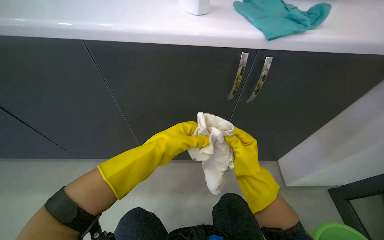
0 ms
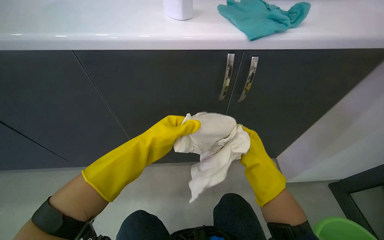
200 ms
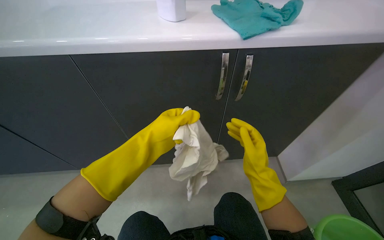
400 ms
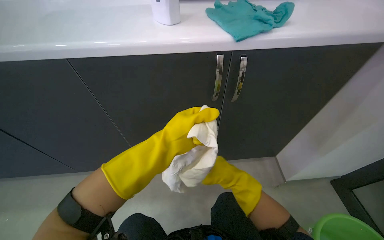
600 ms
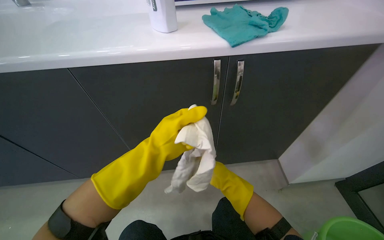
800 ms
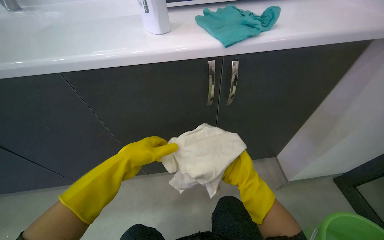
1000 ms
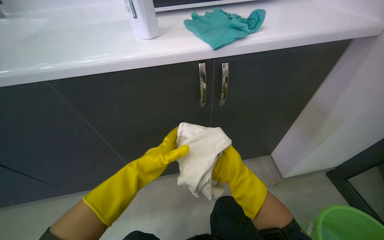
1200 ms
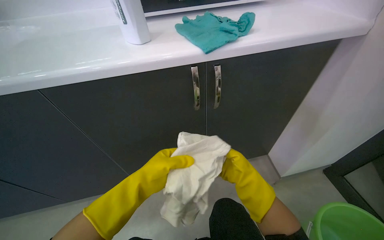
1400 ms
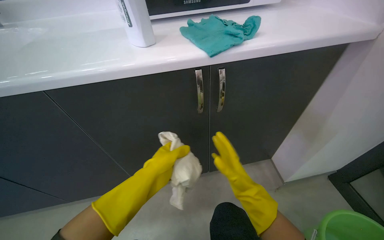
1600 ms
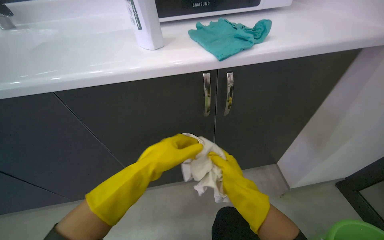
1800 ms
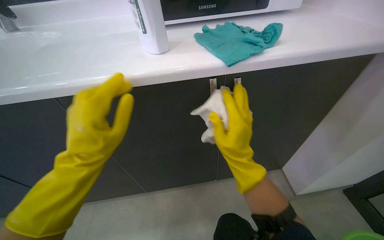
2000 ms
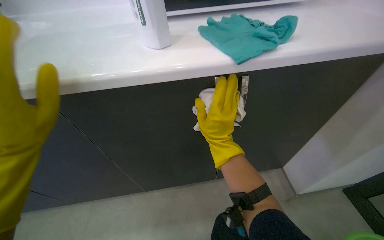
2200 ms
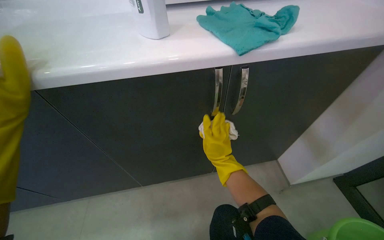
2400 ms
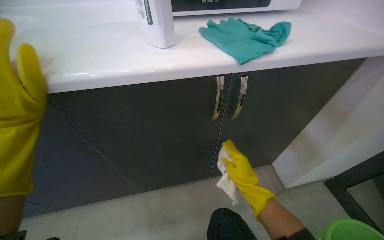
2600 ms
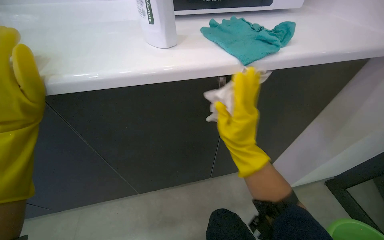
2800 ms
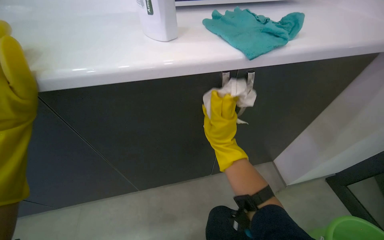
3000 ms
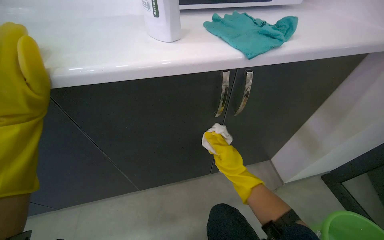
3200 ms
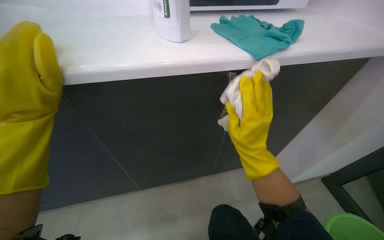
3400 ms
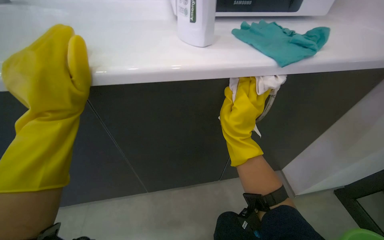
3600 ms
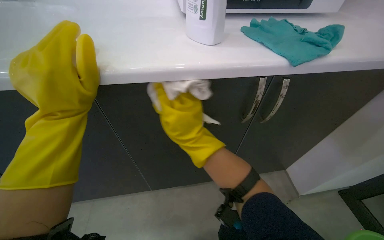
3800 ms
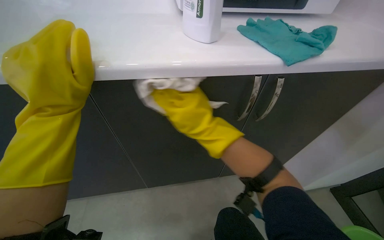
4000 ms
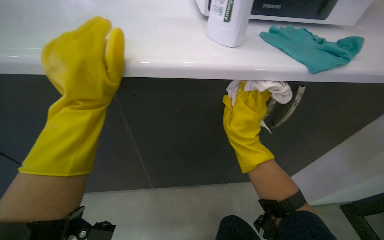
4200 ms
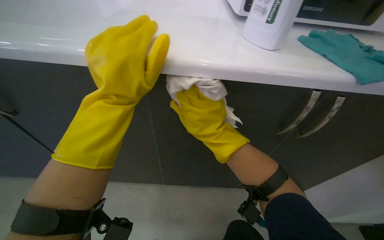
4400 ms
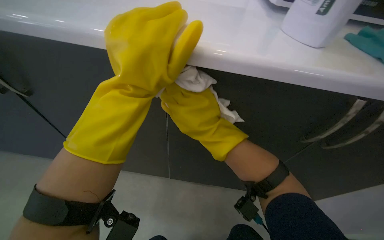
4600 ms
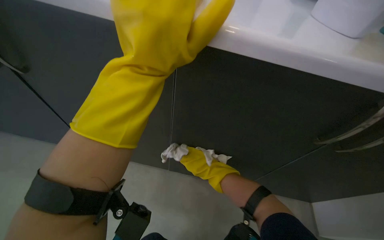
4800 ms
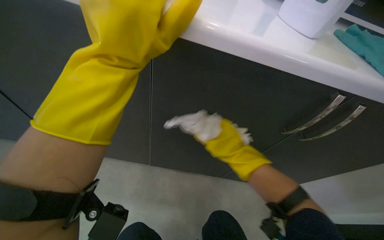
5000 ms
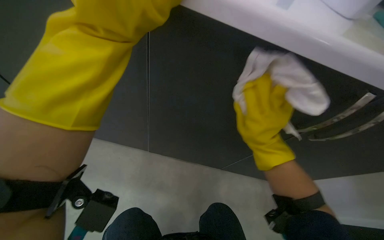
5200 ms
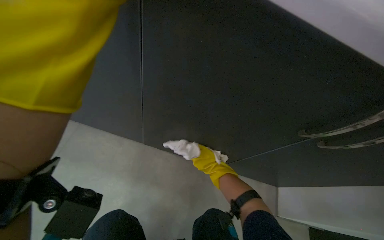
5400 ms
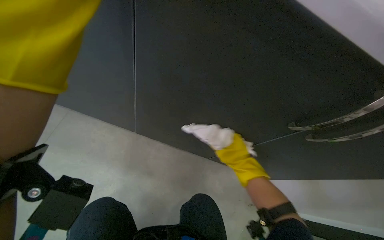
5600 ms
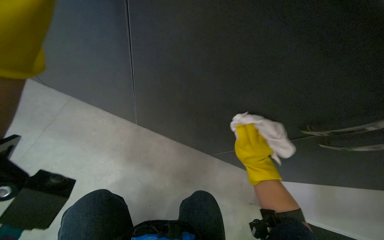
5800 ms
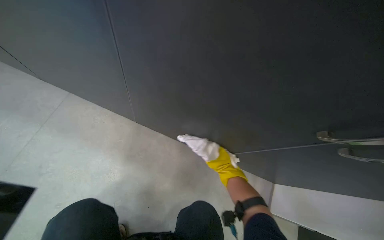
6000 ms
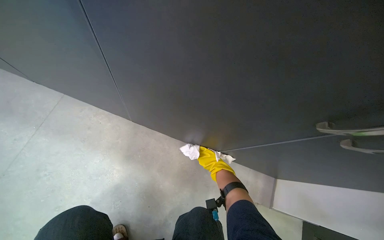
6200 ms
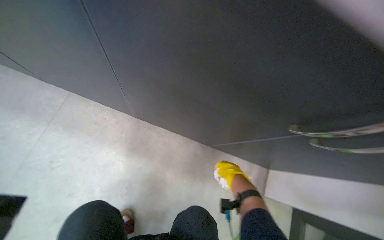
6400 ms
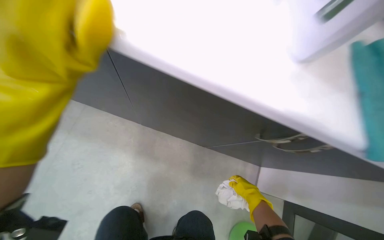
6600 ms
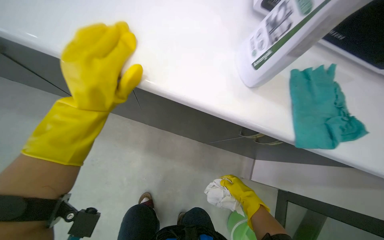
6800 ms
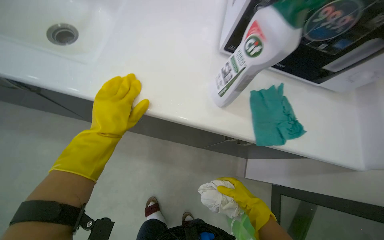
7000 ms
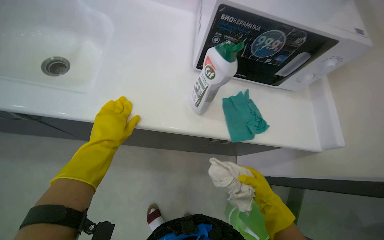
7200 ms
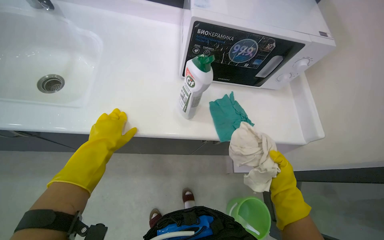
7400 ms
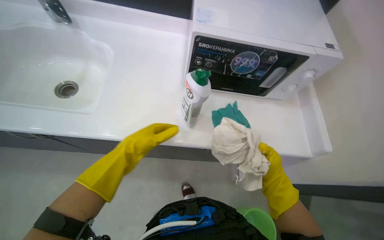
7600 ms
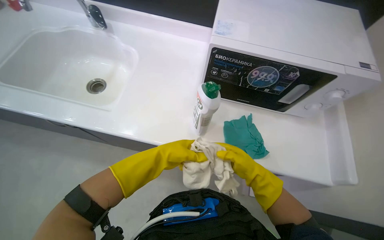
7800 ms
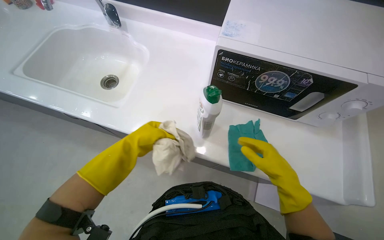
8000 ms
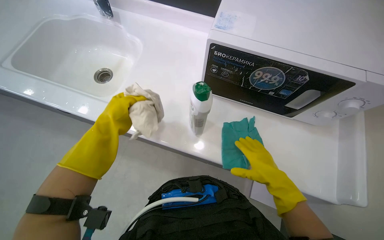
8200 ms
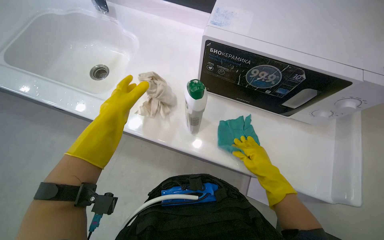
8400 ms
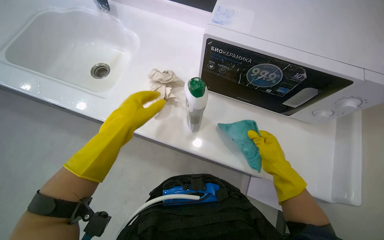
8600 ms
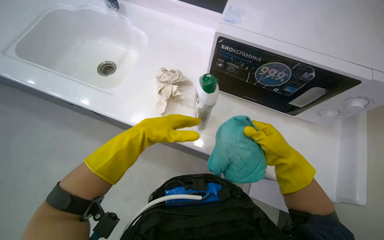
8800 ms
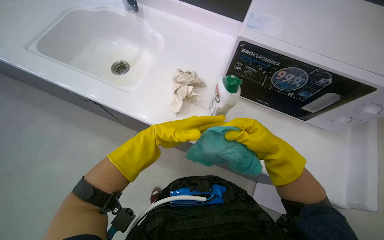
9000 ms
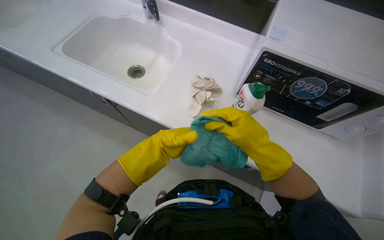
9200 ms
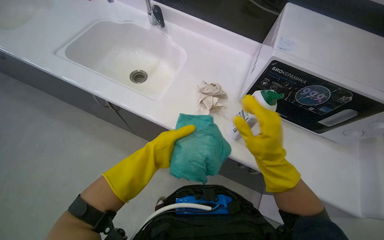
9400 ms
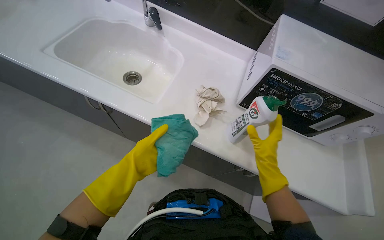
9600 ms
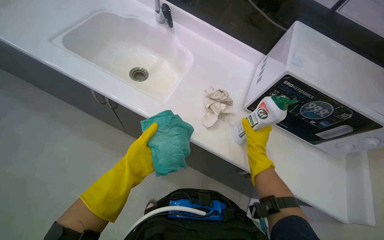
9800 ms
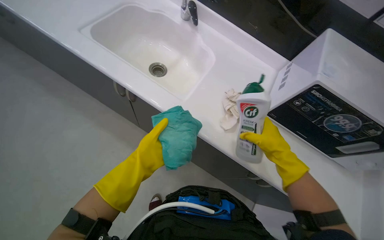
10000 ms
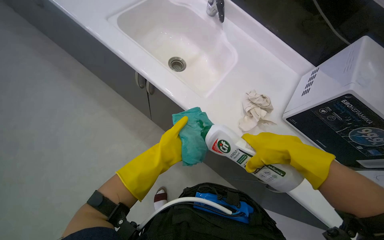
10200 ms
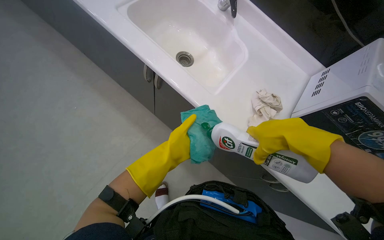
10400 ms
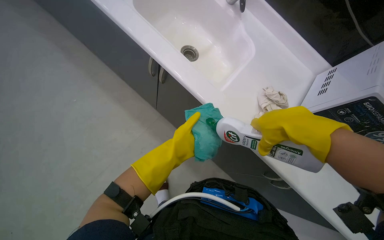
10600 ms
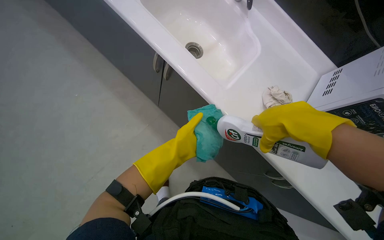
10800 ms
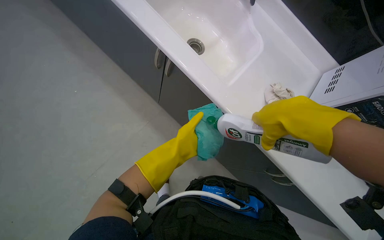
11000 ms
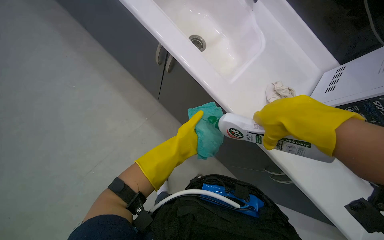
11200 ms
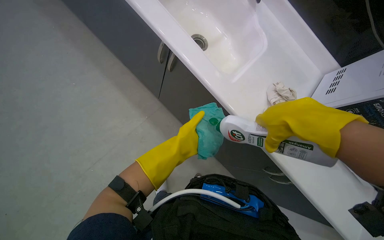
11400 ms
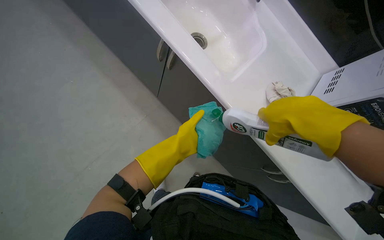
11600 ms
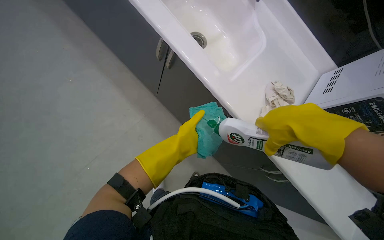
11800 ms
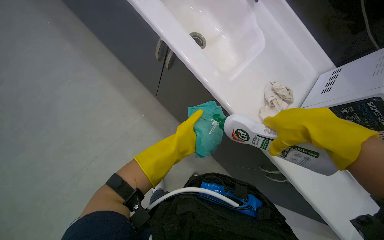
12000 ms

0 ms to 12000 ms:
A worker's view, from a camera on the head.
Job: cleaning kitchen.
The whole recording: Cleaning kitchen cabinets. The worker cleans the kitchen cabinets, including the exterior, interior, and items inside, using a cleaning cloth.
0 ms to 1600 ms: The right hand travels farther from the camera and back again, roughly 15 cm each way.
1600 ms to 3000 ms: The right hand goes up and down the picture, roughly 15 cm each way, reversing 2 times.
3000 ms to 4400 ms: The right hand moves left and right over roughly 20 cm, changing direction 2 times.
4400 ms to 6000 ms: The view tips downward by roughly 15 degrees. The right hand goes nearer and farther, roughly 30 cm each way, reversing 4 times.
6000 ms to 7600 ms: The camera is carried approximately 60 cm.
7600 ms to 9000 ms: The wearer looks approximately 20 degrees further to the left. The left hand goes left and right, some 10 cm each way, reversing 2 times. Meanwhile the right hand shifts about 20 cm up the picture and to the left.
9000 ms to 10400 ms: The right hand travels nearer to the camera by approximately 15 cm.
10400 ms to 12000 ms: The hands stay close to where they were, moving slightly.

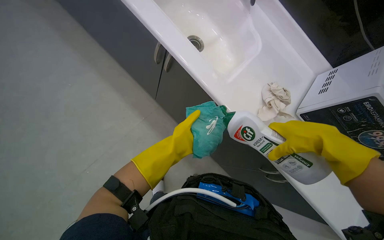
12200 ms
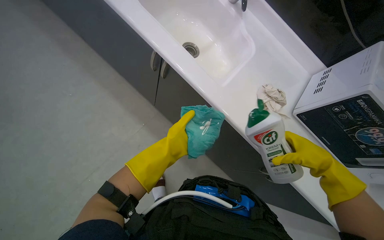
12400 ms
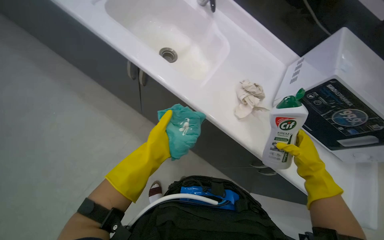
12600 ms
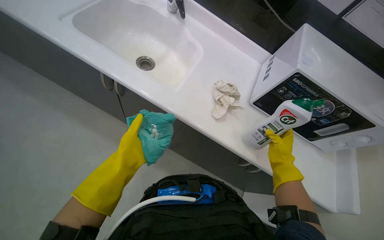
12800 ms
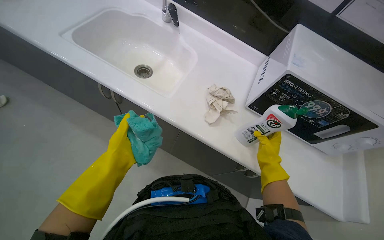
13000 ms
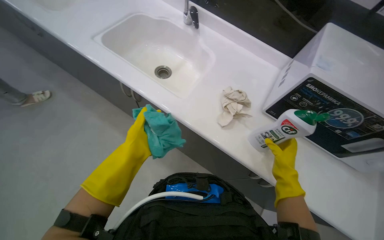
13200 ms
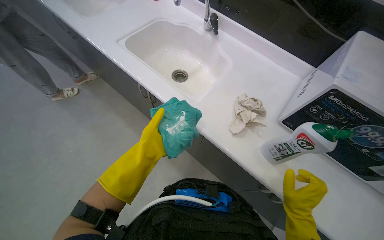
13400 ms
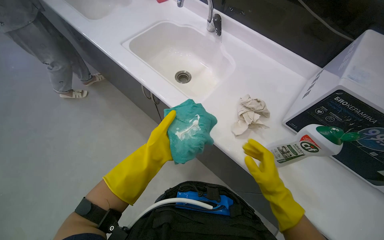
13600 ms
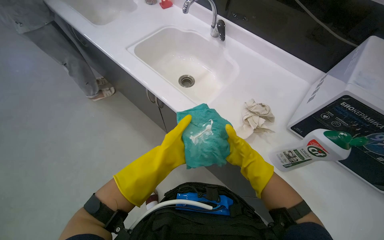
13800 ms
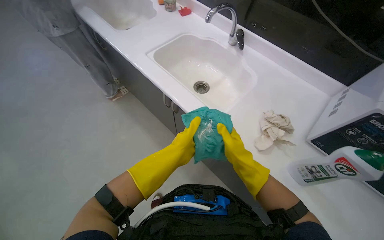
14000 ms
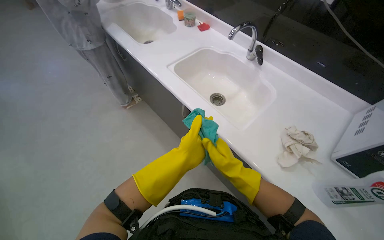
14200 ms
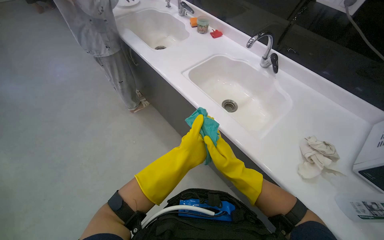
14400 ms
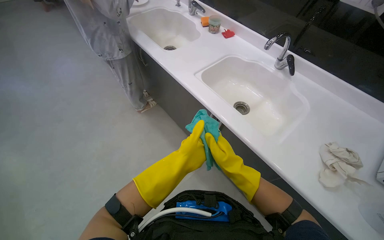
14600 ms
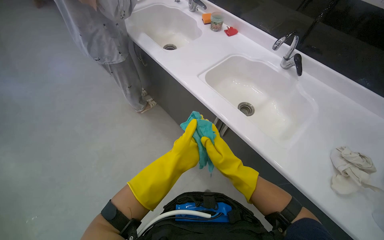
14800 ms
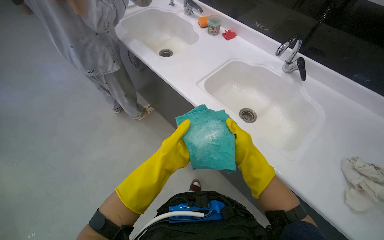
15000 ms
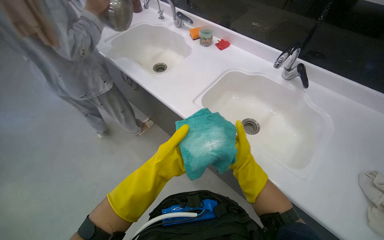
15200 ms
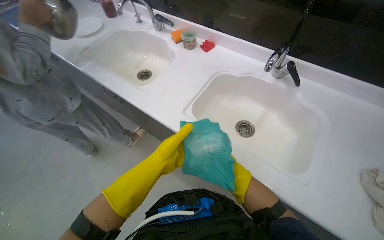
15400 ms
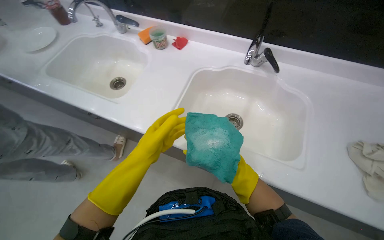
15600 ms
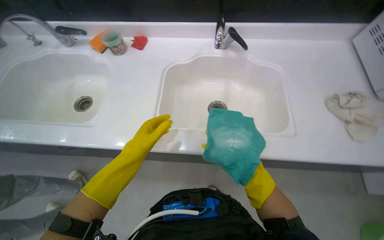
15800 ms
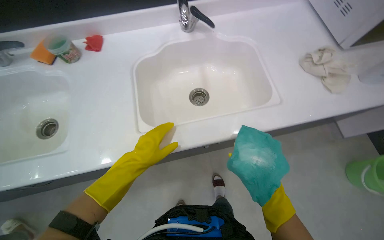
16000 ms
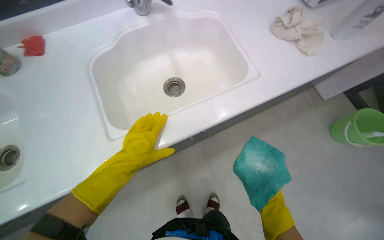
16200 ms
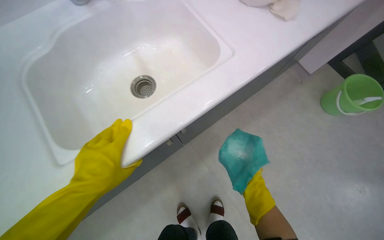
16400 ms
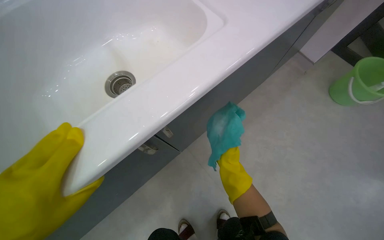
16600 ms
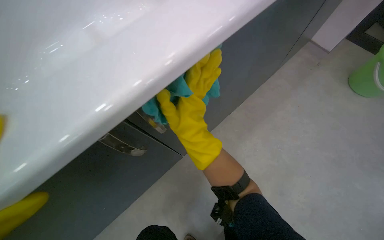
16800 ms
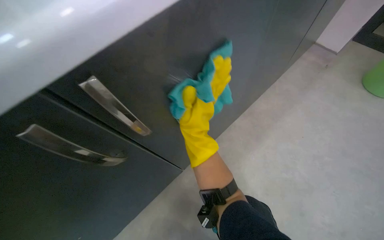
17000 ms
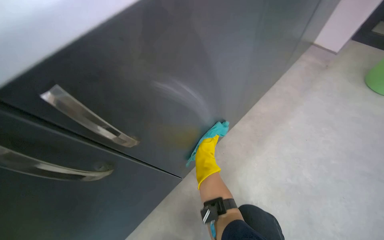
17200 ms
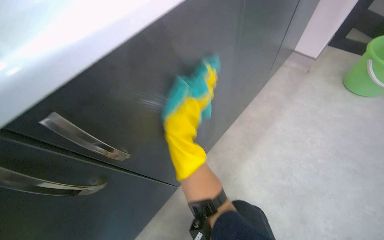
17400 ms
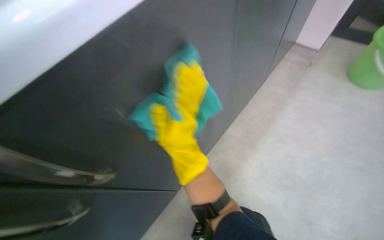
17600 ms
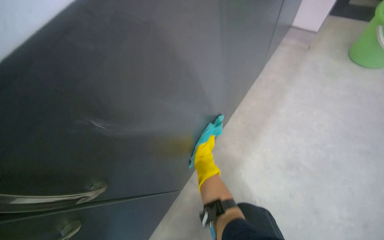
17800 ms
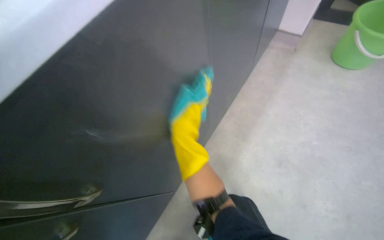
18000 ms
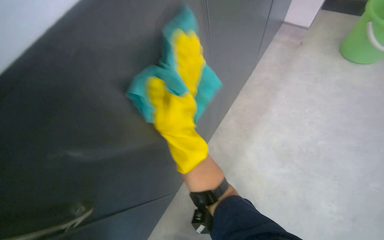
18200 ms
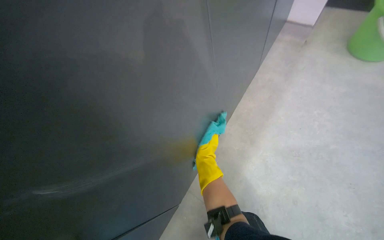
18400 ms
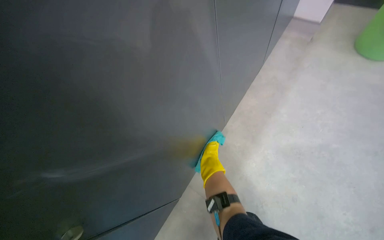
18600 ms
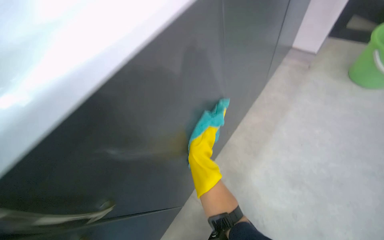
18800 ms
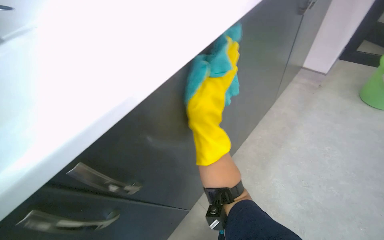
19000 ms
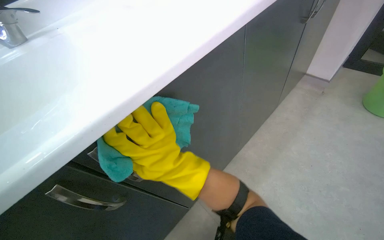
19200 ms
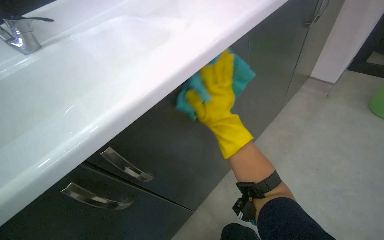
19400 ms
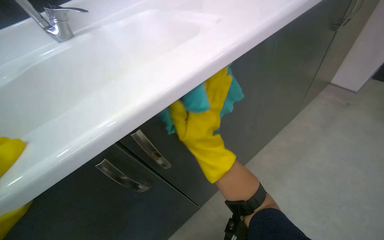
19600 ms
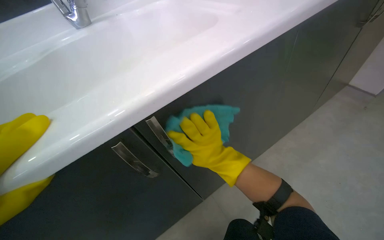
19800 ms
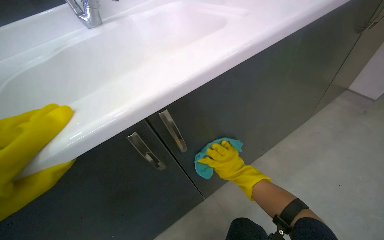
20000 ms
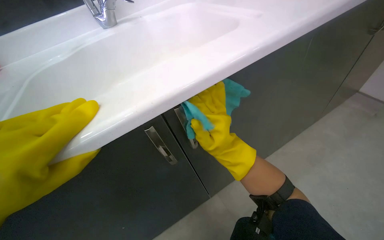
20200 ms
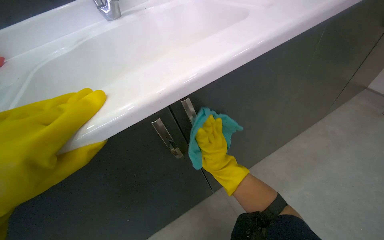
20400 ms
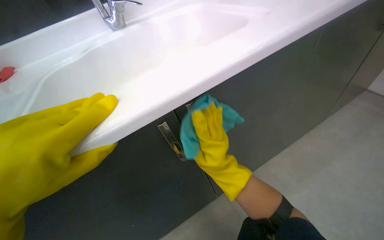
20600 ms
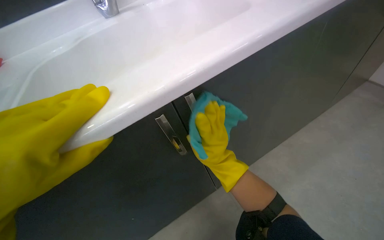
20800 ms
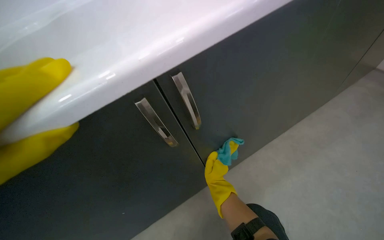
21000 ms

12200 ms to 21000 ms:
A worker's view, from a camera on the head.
Job: cleaning kitchen.
The whole recording: Cleaning kitchen cabinets. The worker cleans the kitchen cabinets, including the exterior, interior, and items inside, using a cleaning cloth.
12200 ms to 13600 ms: The right hand is displaced farther from the camera and down the picture by approximately 25 cm.
13600 ms to 15200 ms: The head travels roughly 40 cm.
15200 ms to 16600 ms: The head turns to the right by some 55 degrees.
16600 ms to 18000 ms: The right hand goes nearer and farther, roughly 30 cm each way, reversing 3 times.
18000 ms to 19600 ms: The head rotates roughly 20 degrees to the left. The right hand swings nearer and farther, some 30 cm each way, with 2 reversals.
19600 ms to 21000 ms: The right hand swings up and down the picture, some 20 cm each way, with 2 reversals.
